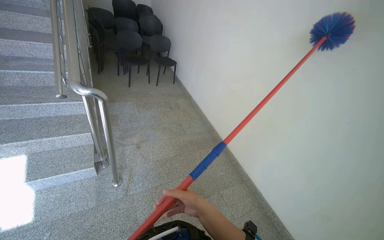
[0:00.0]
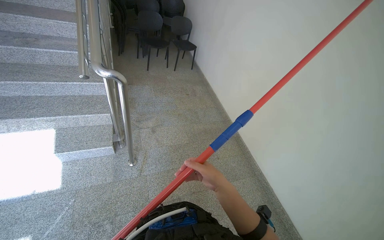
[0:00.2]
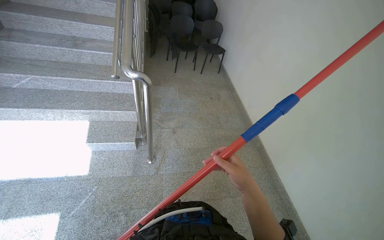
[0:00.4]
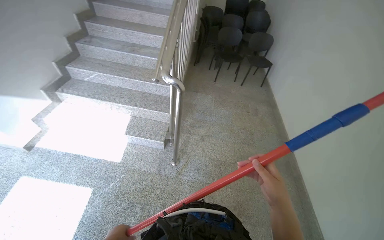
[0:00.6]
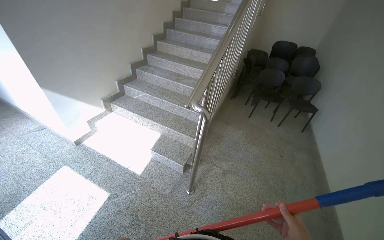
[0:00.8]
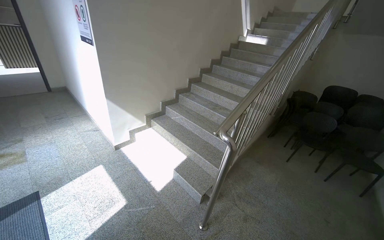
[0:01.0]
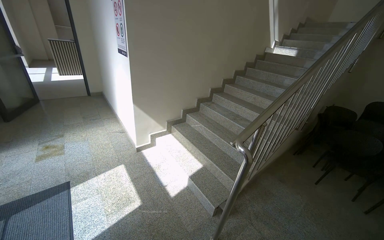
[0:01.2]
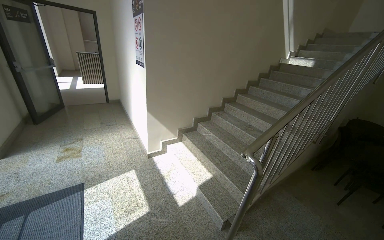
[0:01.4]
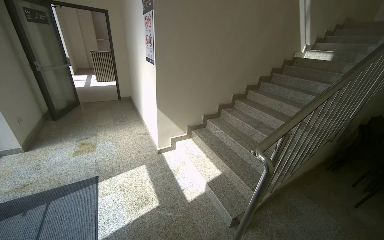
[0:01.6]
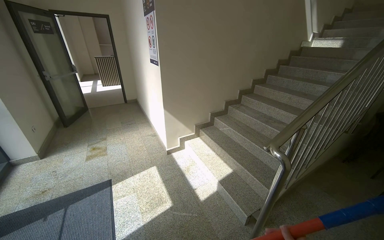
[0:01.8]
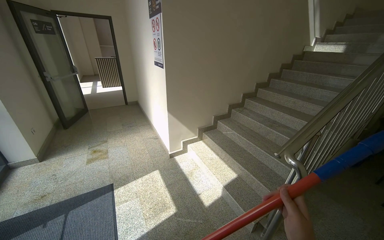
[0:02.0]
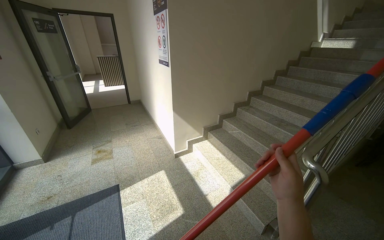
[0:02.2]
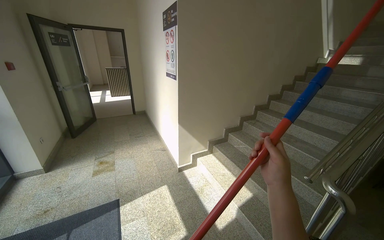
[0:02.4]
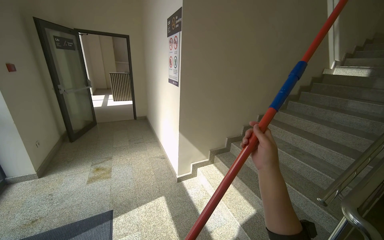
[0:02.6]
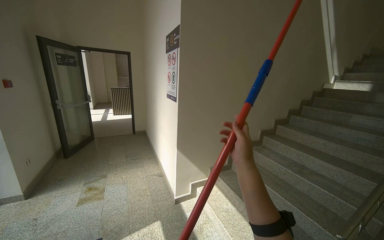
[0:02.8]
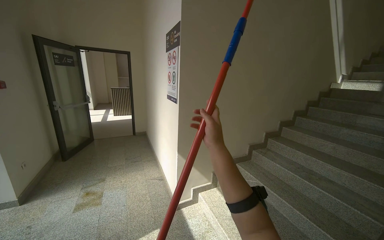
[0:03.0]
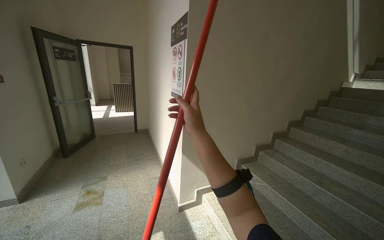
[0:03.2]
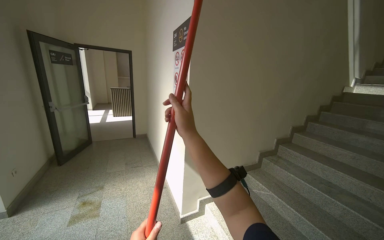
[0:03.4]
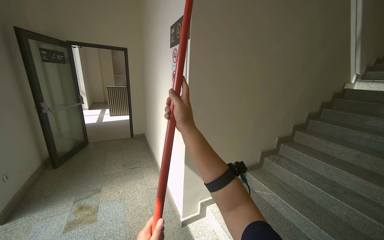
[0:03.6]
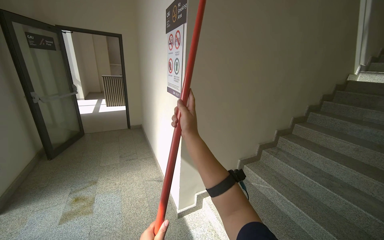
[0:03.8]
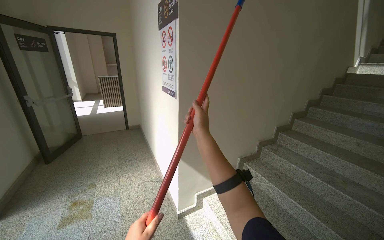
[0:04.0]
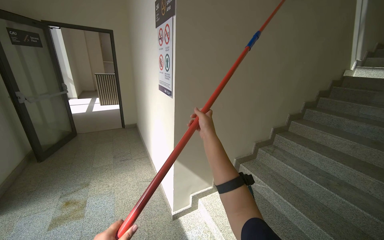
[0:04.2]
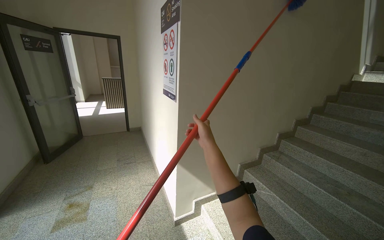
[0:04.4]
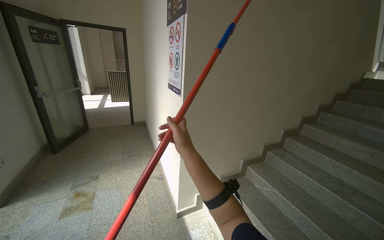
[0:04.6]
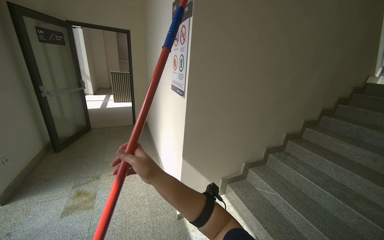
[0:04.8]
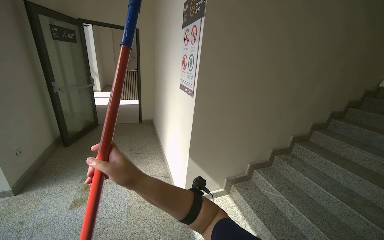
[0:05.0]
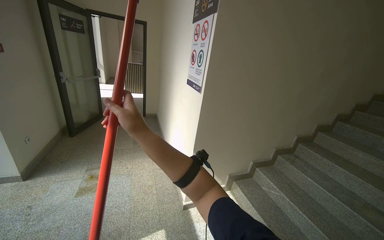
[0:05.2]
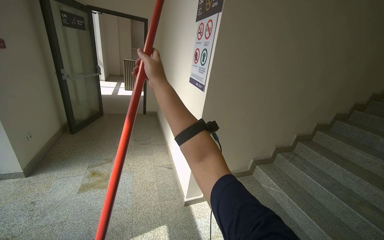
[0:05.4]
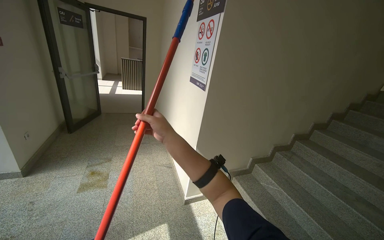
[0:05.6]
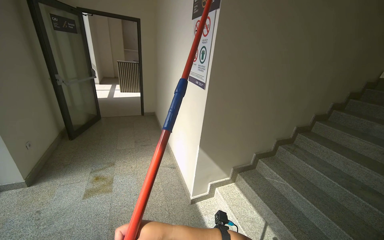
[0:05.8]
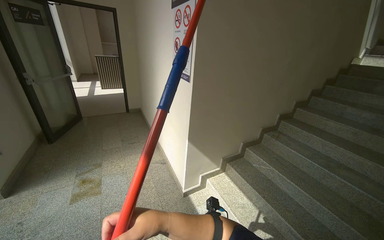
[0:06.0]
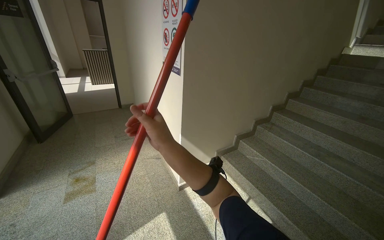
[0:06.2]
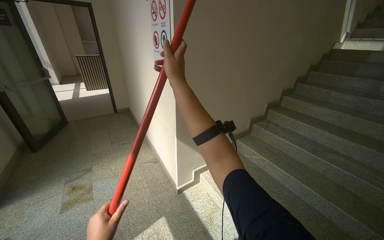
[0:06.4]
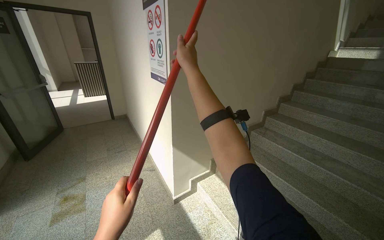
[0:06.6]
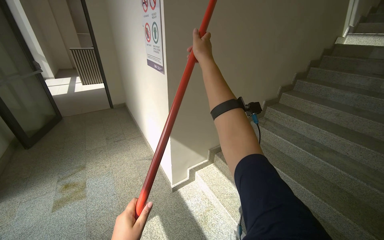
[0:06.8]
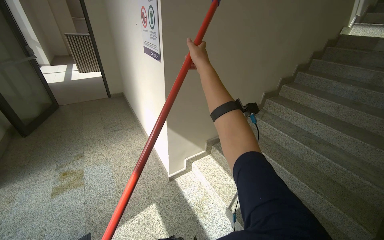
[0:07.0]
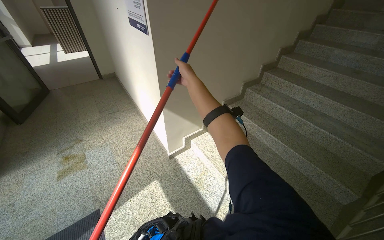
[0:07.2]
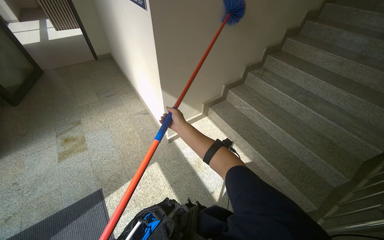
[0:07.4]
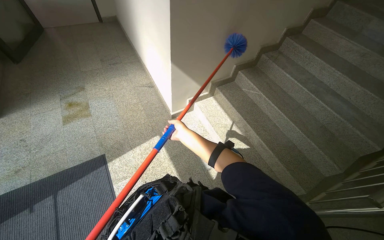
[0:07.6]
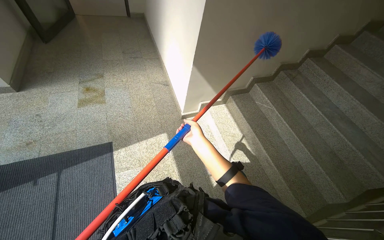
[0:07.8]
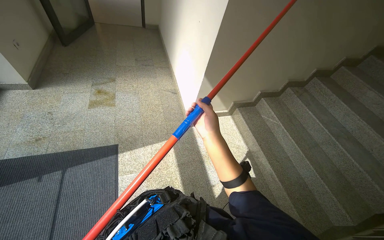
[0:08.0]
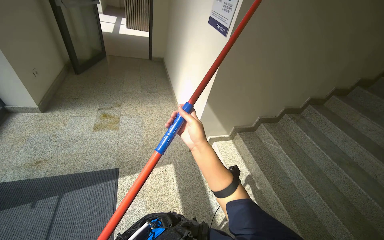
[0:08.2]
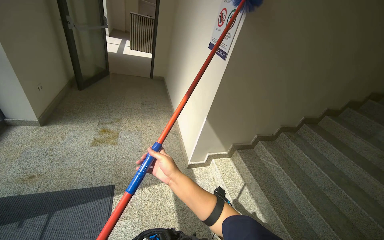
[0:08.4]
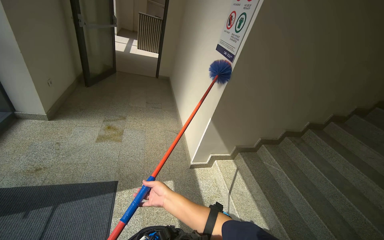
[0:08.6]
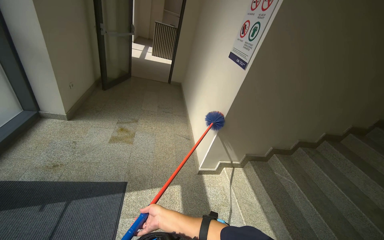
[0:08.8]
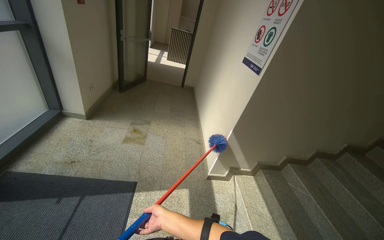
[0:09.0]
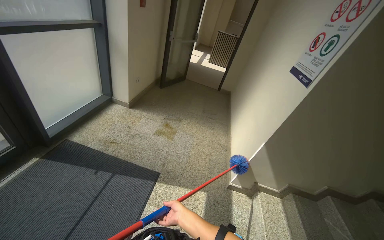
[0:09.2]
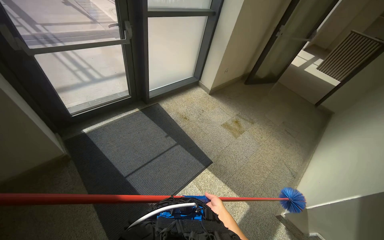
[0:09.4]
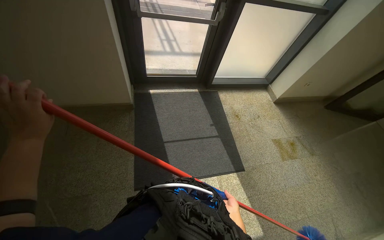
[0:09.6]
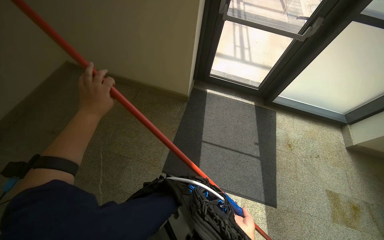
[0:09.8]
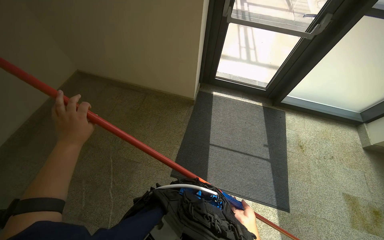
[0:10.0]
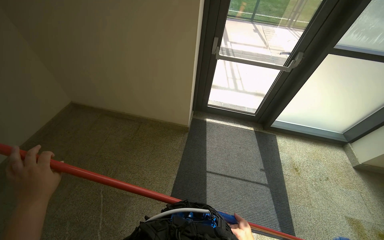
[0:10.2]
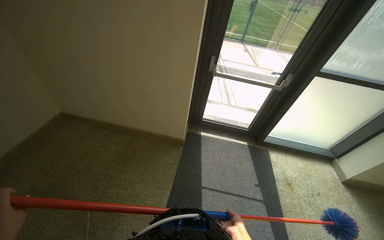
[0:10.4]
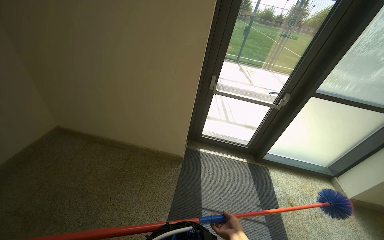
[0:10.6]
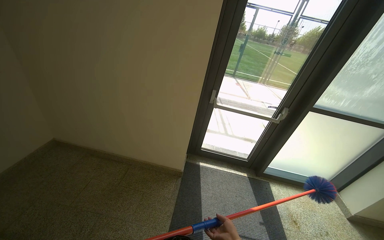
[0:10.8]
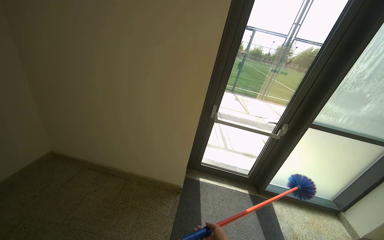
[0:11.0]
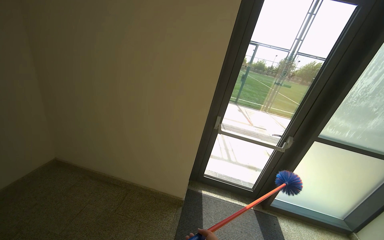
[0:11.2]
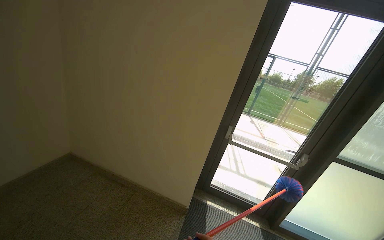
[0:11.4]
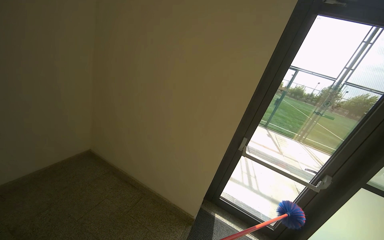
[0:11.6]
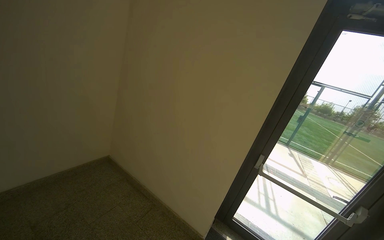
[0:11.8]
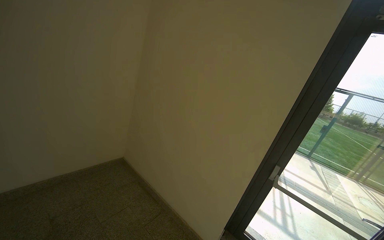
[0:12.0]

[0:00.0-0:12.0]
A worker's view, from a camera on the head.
Job: wiping surfaces.
The whole recording: Dusting ceiling corners and walls. The worker dusts ceiling corners and walls with a long-handled duster.
0.0 to 1.6 s: The wearer looks about 85 degrees further to the left. The wearer looks approximately 25 degrees further upward.
1.6 to 3.0 s: The camera travels approximately 50 cm.
3.0 to 4.4 s: The right hand is displaced farther from the camera by approximately 40 cm.
6.0 to 7.6 s: The wearer looks approximately 30 degrees further downward.
7.6 to 9.0 s: The wearer looks approximately 25 degrees further to the left. The wearer looks roughly 25 degrees further upward.
9.0 to 10.4 s: The head turns to the left by some 100 degrees. The view tips upward by approximately 15 degrees.
10.4 to 12.0 s: The wearer's head swings approximately 25 degrees to the left. The view tips upward by approximately 35 degrees.

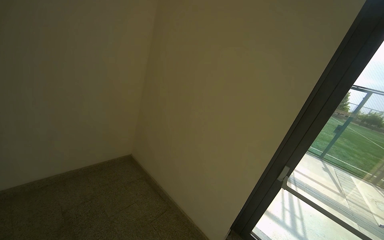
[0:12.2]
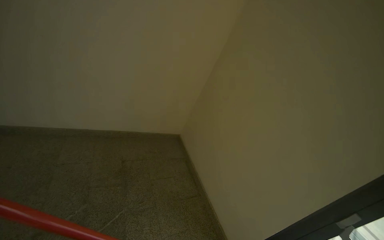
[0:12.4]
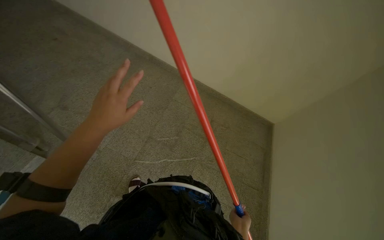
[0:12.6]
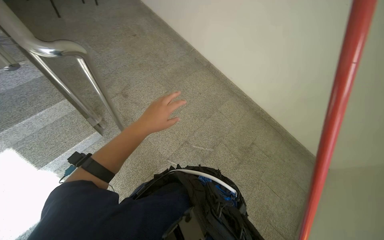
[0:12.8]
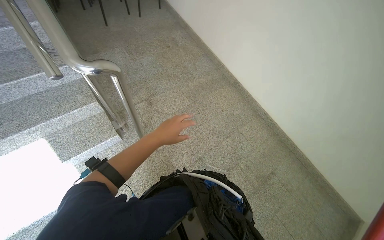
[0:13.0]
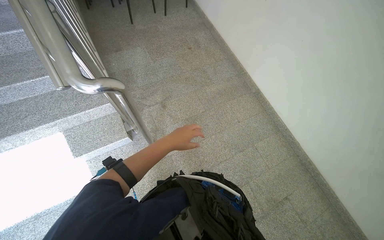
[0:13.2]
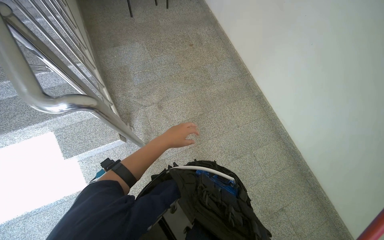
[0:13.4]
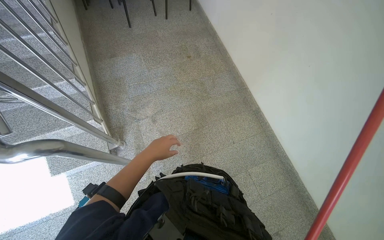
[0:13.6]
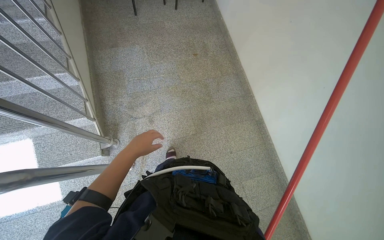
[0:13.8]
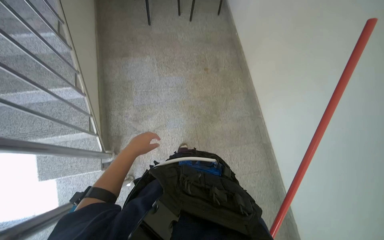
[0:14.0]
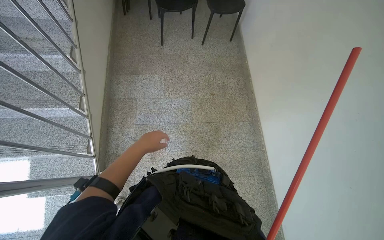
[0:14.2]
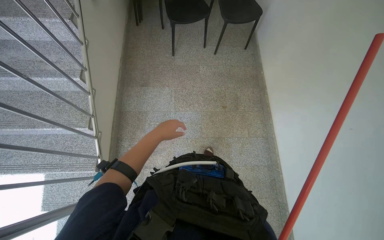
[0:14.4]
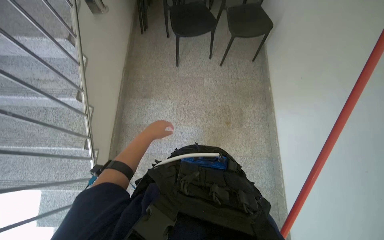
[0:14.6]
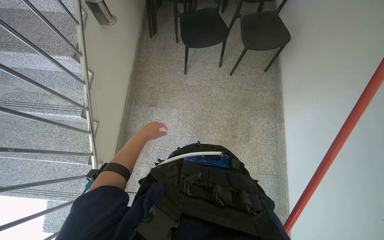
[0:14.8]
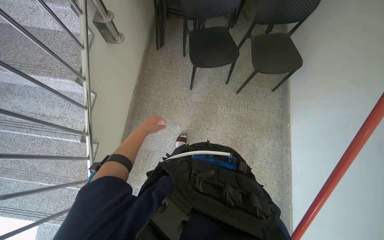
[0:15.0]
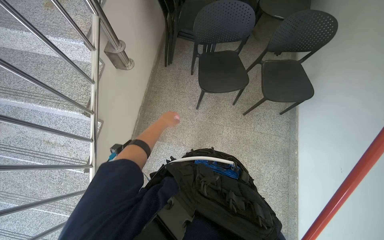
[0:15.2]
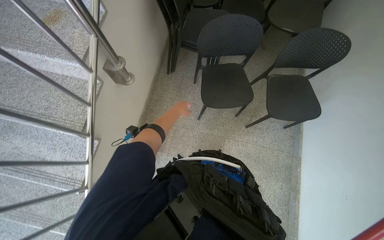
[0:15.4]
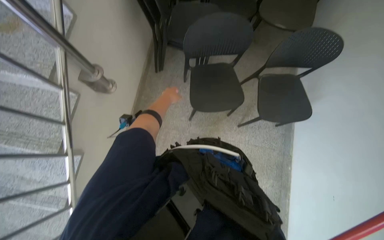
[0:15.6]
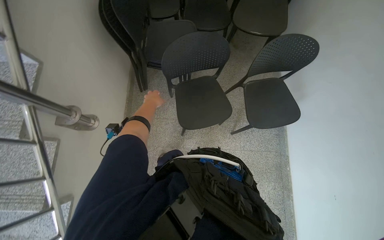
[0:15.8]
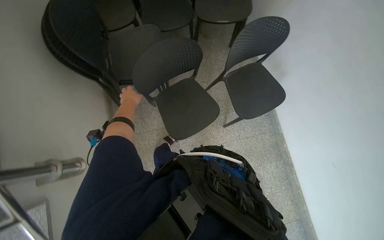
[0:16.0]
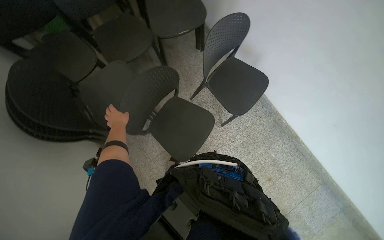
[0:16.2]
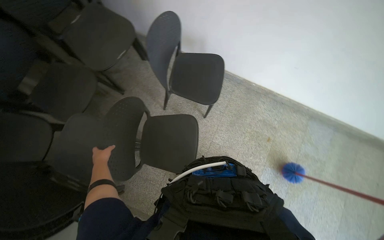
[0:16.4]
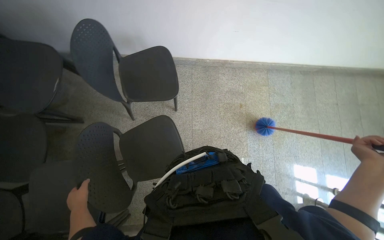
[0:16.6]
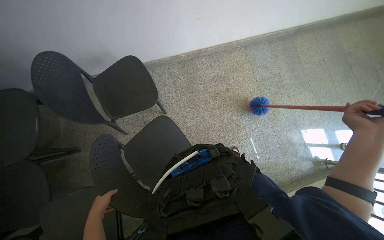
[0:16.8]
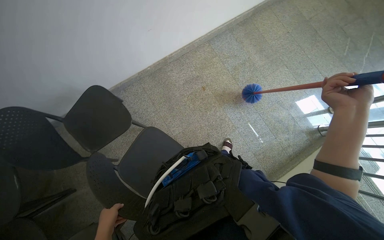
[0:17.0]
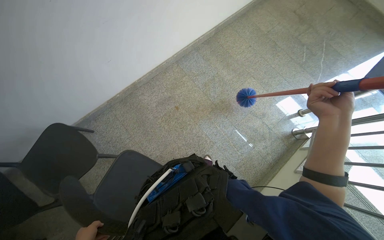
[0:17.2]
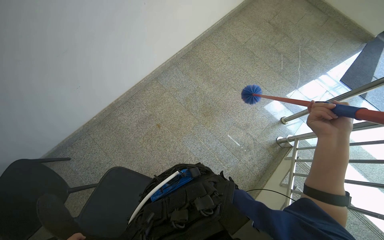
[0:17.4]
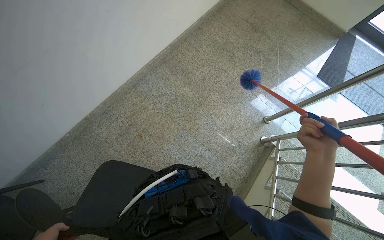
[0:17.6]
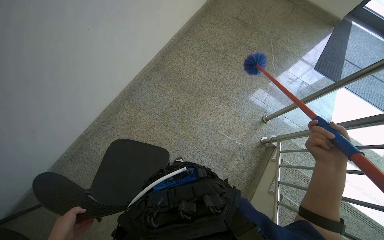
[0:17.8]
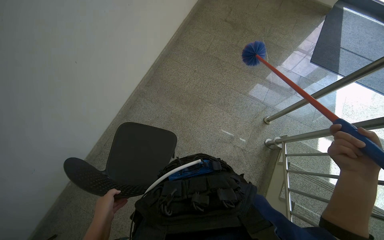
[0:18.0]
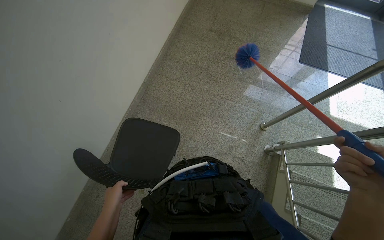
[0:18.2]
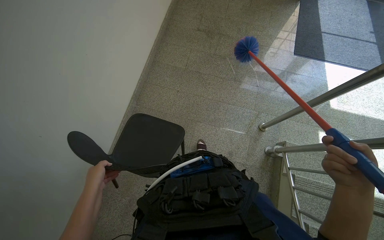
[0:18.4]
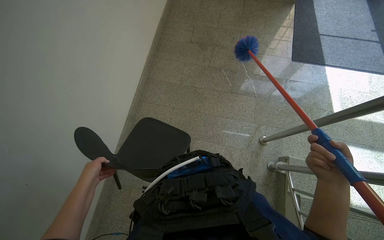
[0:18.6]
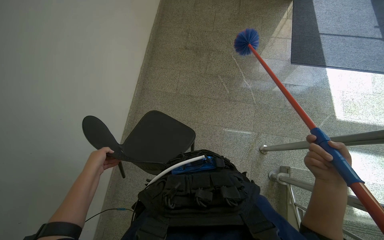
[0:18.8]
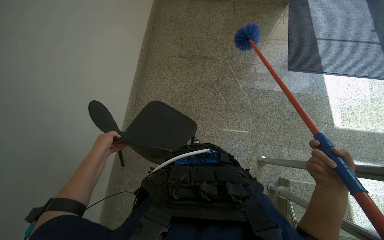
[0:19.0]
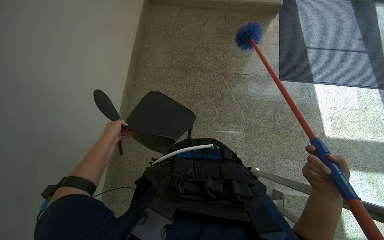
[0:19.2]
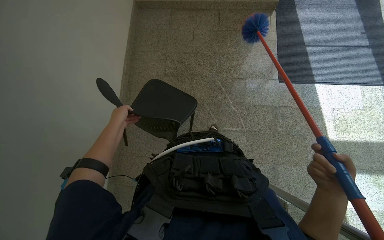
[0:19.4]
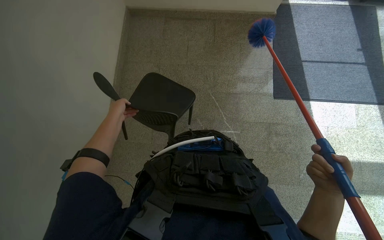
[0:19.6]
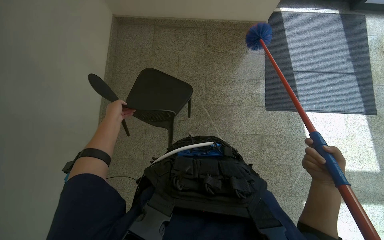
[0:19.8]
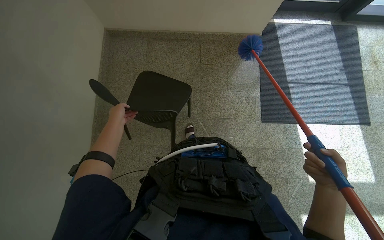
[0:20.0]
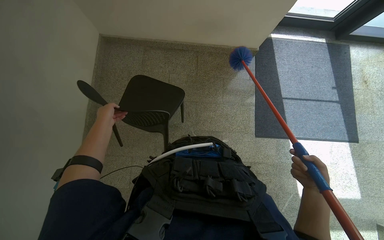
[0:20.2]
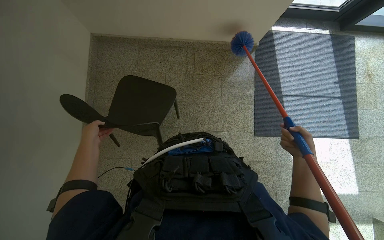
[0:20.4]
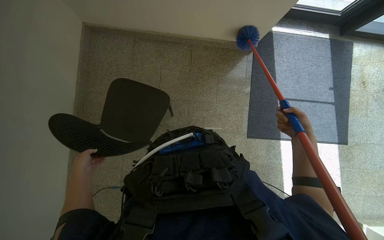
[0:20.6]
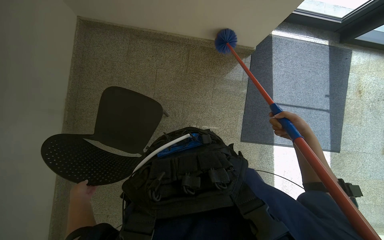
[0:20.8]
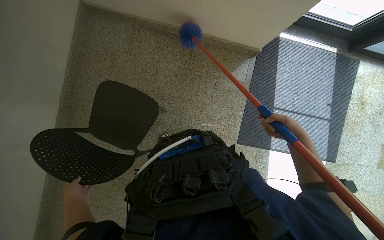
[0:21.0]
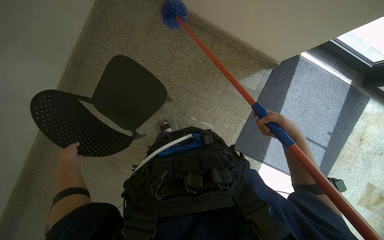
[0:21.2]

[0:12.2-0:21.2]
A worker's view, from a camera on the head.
Job: wiping surfaces.
The whole recording: Dusting ceiling corners and walls. The worker dusts ceiling corners and walls with a long-handled duster.
13.8 to 15.2 s: The wearer moves approximately 1 m. The head turns to the left by about 25 degrees.
15.2 to 16.6 s: The camera travels some 60 cm. The wearer looks some 100 degrees further to the right. The camera pitches downward, by approximately 15 degrees.
16.6 to 18.2 s: The head travels roughly 1 m. The head turns to the right by some 70 degrees.
18.2 to 19.8 s: The camera is carried approximately 1 m.
19.8 to 21.2 s: The scene rotates clockwise by about 25 degrees. The right hand goes approximately 60 cm up the picture.
